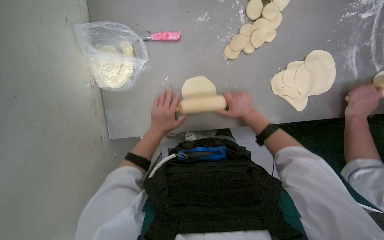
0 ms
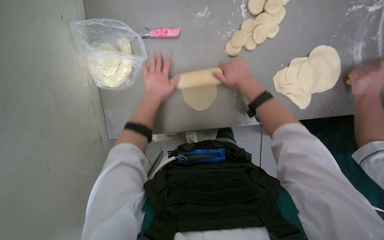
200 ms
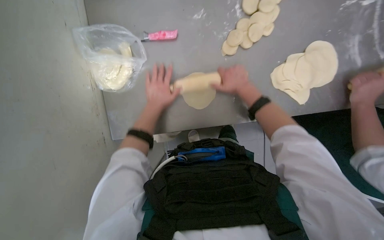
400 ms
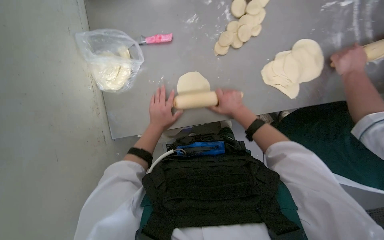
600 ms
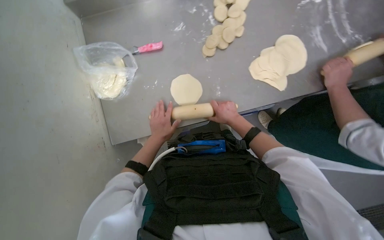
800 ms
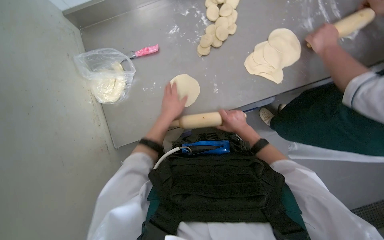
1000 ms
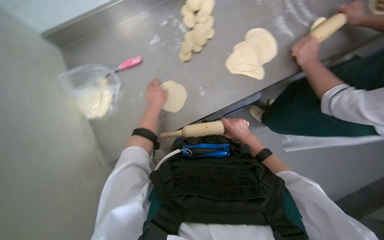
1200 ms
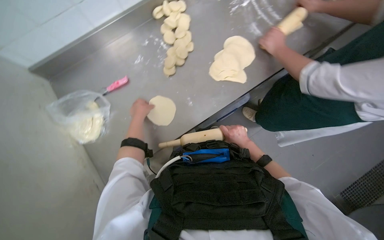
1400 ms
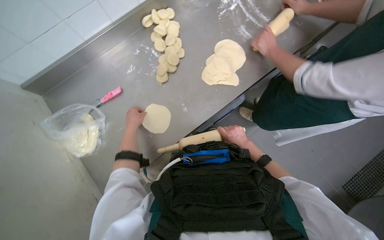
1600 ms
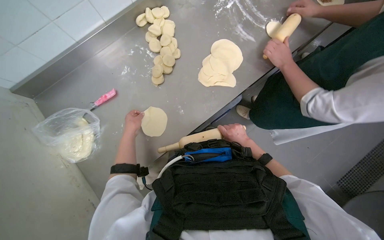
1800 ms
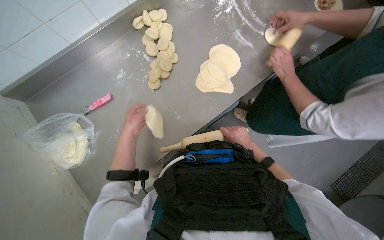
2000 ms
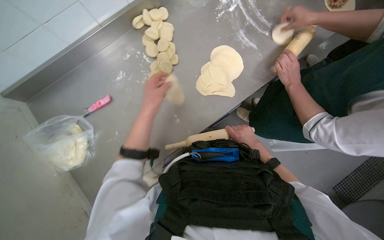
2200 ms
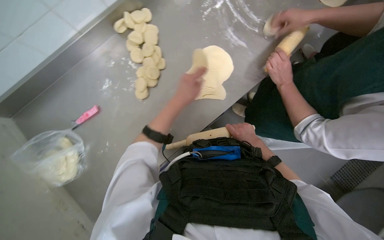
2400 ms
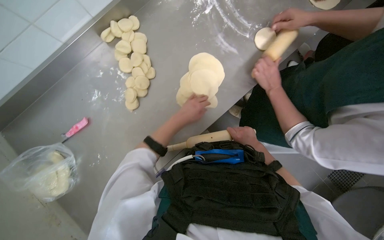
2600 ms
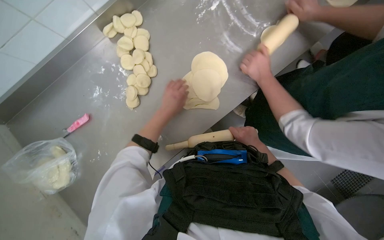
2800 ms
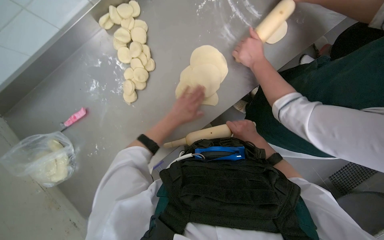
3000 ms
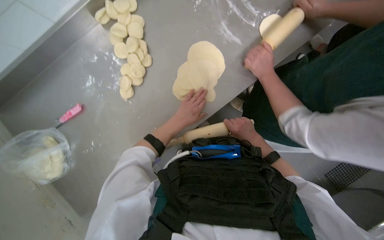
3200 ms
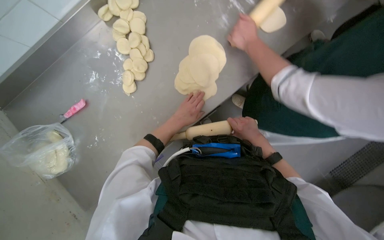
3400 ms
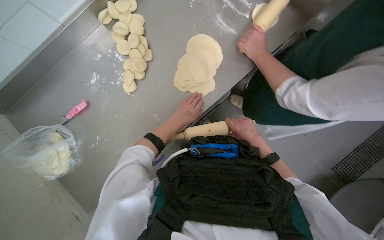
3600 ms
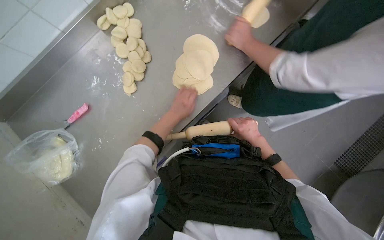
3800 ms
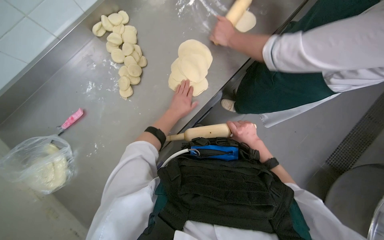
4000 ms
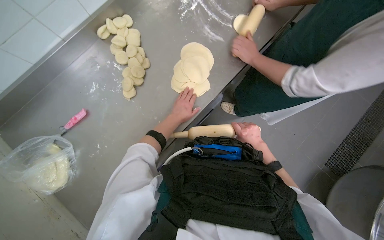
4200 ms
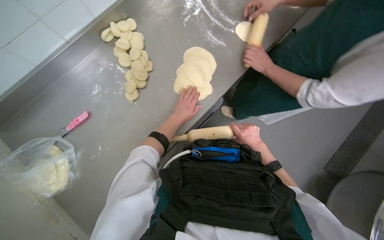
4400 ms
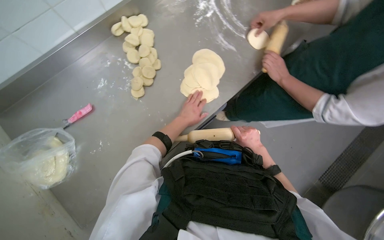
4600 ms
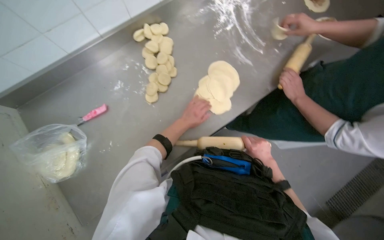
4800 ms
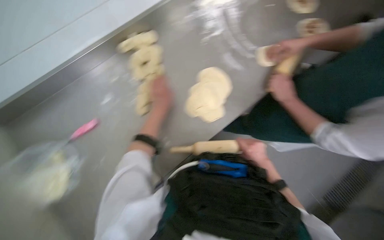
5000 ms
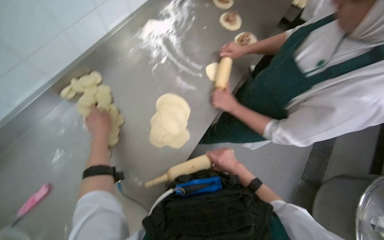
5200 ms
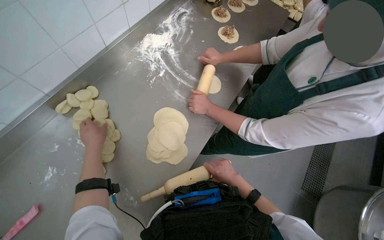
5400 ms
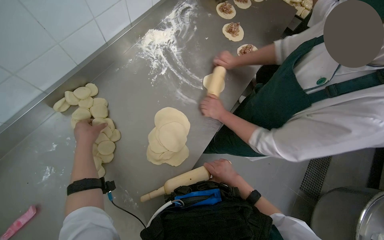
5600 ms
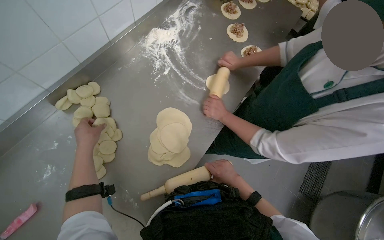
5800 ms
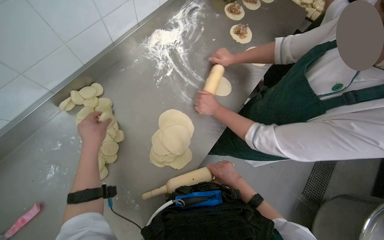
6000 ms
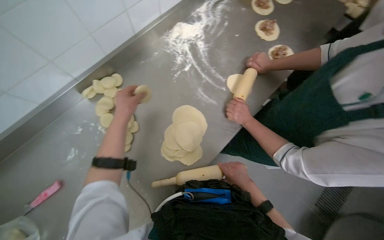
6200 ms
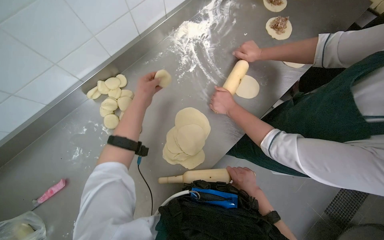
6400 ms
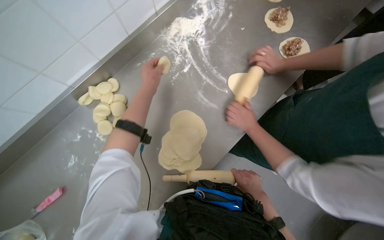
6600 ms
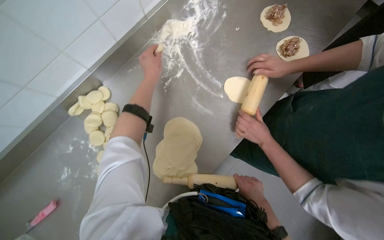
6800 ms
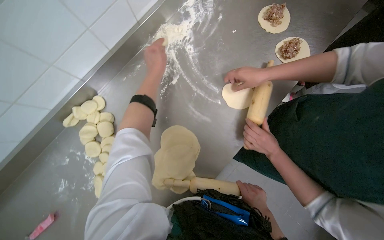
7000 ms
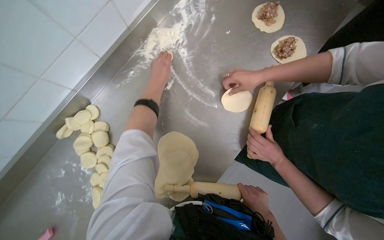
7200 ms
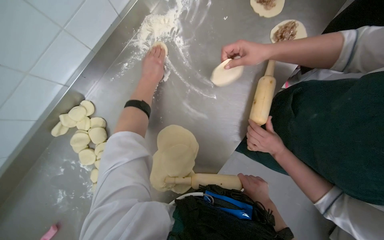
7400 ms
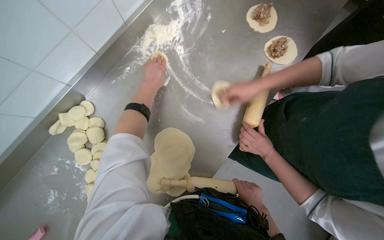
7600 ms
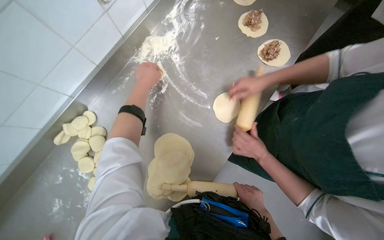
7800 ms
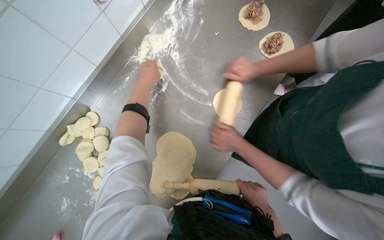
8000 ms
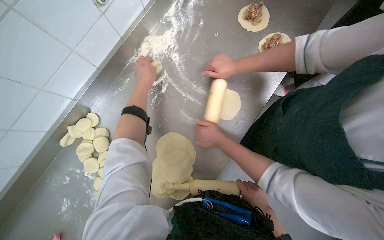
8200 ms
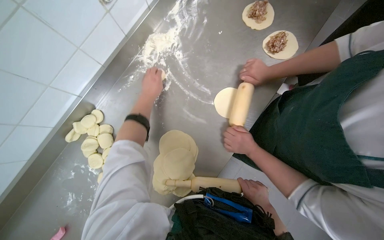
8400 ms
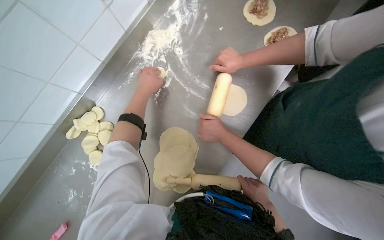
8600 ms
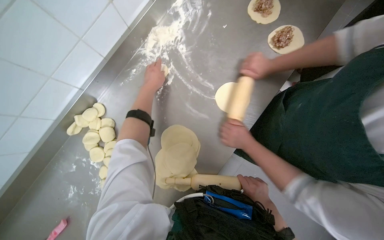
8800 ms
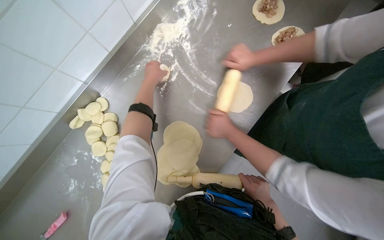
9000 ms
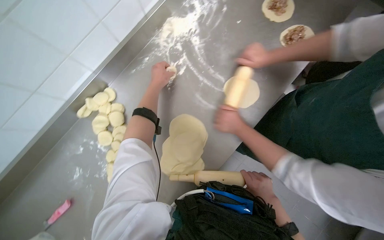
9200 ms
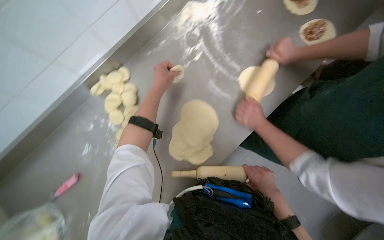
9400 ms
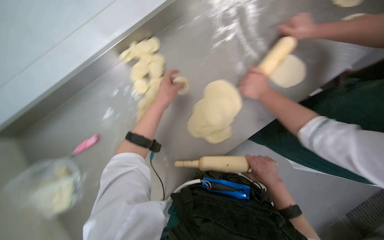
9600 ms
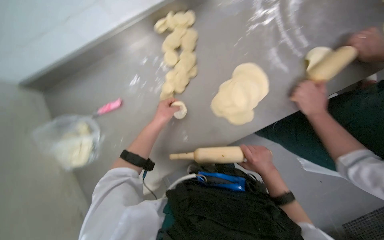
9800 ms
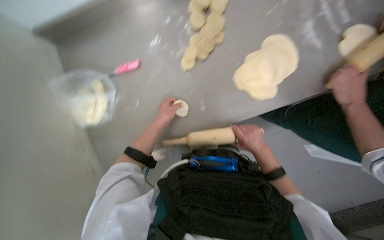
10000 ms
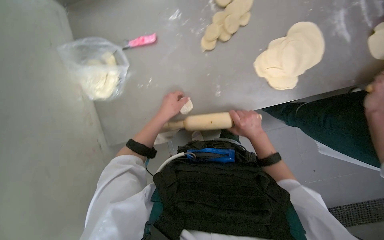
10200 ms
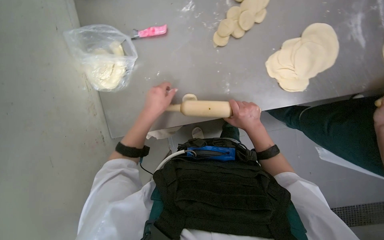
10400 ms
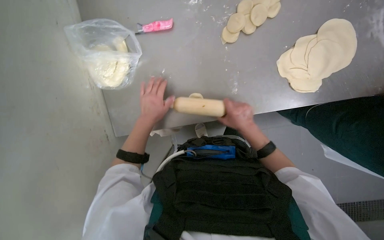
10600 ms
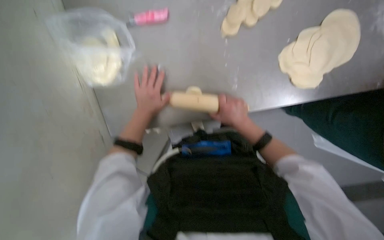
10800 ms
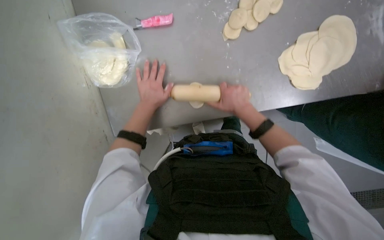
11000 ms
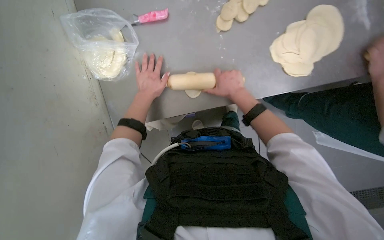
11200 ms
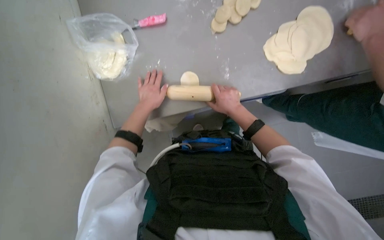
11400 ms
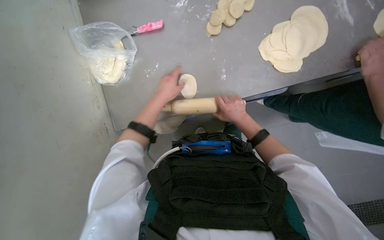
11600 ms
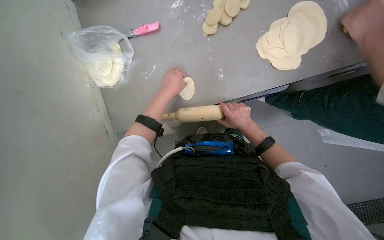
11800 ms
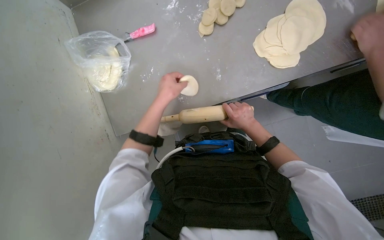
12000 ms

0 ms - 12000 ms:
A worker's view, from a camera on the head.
Job: preparing food.
The whole recording: Rolling dough pieces with rolling pin. The worker rolls small pieces of dough into flat circles using a rolling pin on a metal counter.
0 ms - 1600 ms: The view tilts some 15 degrees upward. The scene rotates counterclockwise by about 35 degrees.
1600 ms - 3000 ms: The camera pitches downward, by about 15 degrees. The left hand shifts approximately 25 cm to the right.
3000 ms - 4400 ms: The hands make small movements and keep their place.
4400 ms - 6000 ms: The view tilts approximately 15 degrees upward. The left hand heads to the left, covering roughly 20 cm.
6000 ms - 7600 ms: The left hand moves up the picture and to the right, some 35 cm.
7600 ms - 9000 ms: The hands make small movements and keep their place.
9000 ms - 10400 ms: The camera travels some 40 cm. The wearer looks roughly 25 degrees further downward. The scene rotates clockwise by some 40 degrees.

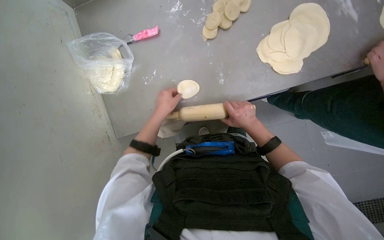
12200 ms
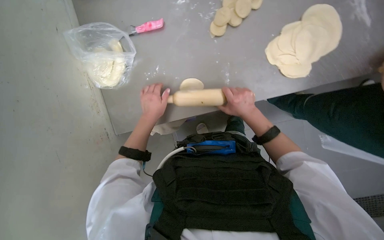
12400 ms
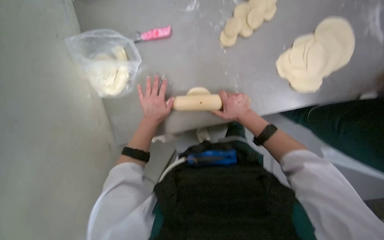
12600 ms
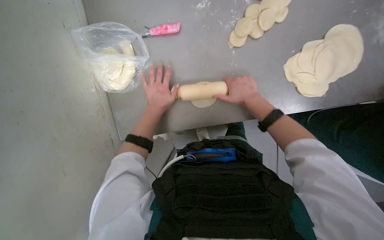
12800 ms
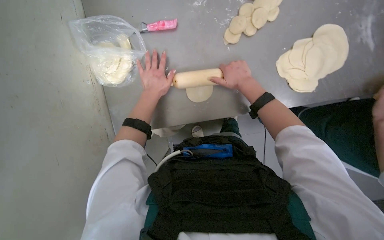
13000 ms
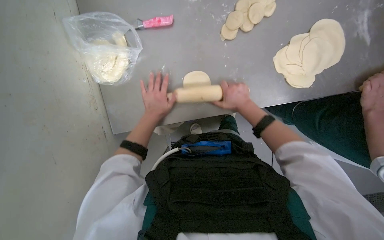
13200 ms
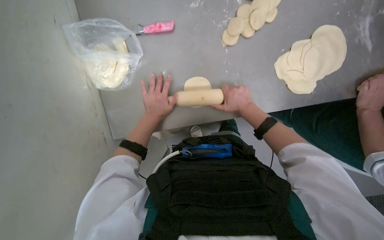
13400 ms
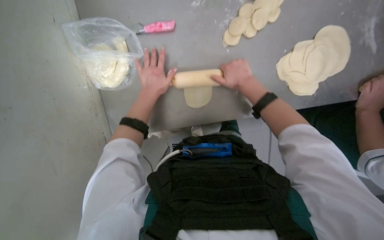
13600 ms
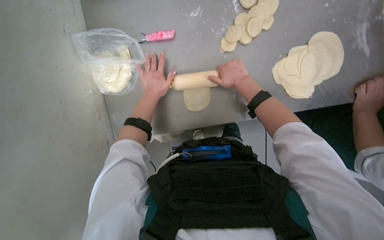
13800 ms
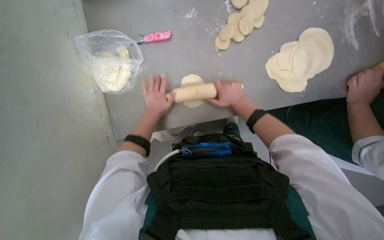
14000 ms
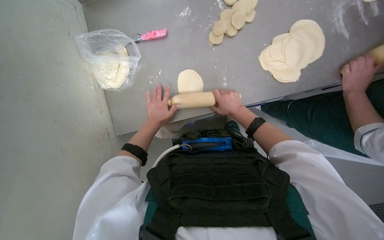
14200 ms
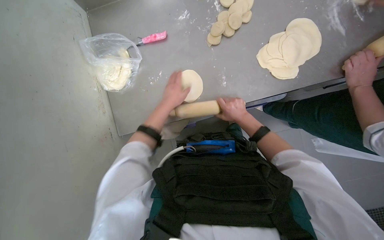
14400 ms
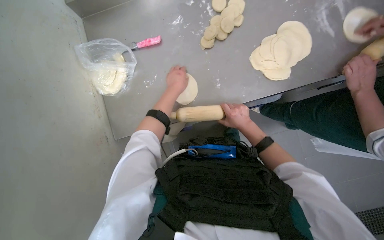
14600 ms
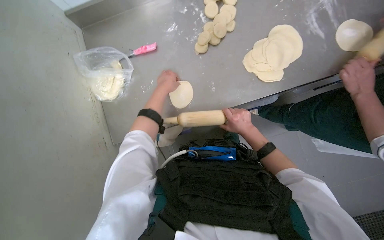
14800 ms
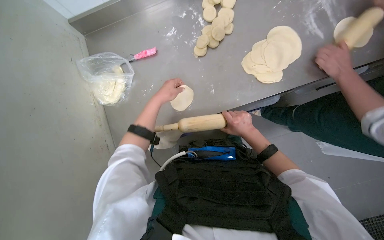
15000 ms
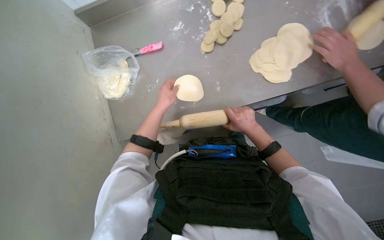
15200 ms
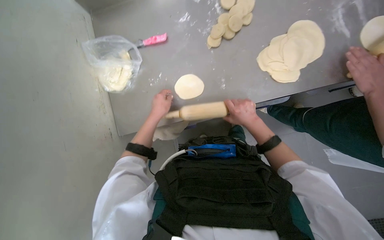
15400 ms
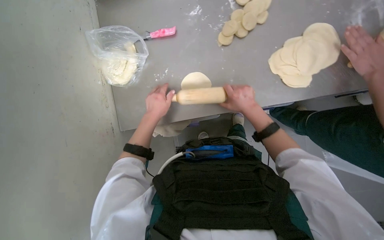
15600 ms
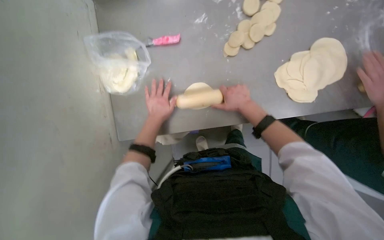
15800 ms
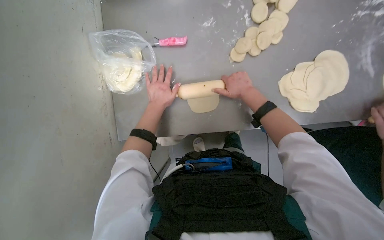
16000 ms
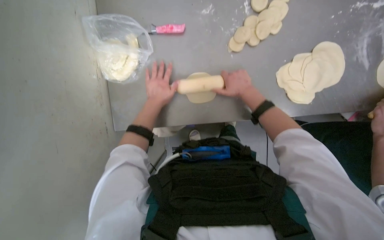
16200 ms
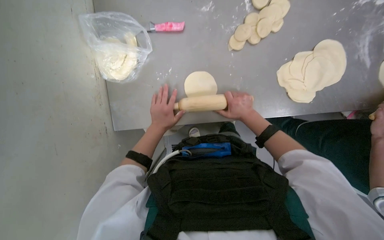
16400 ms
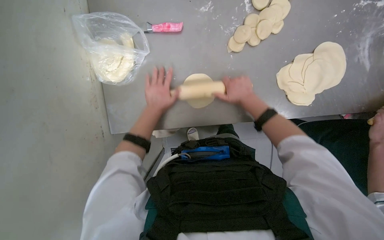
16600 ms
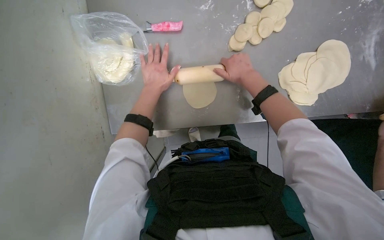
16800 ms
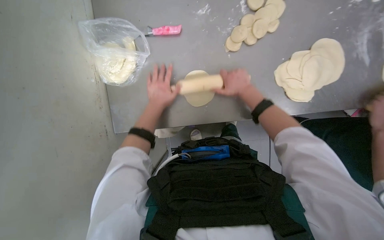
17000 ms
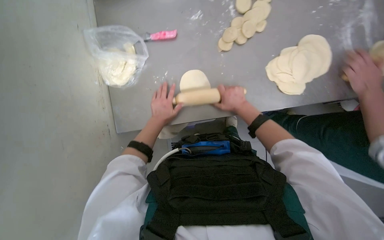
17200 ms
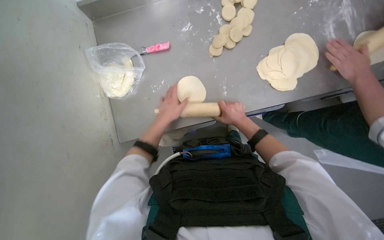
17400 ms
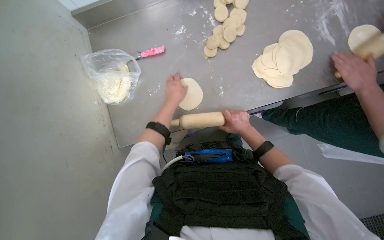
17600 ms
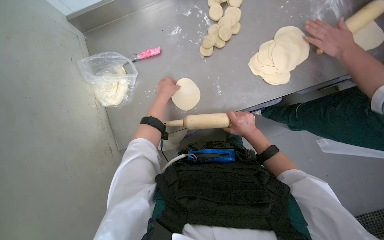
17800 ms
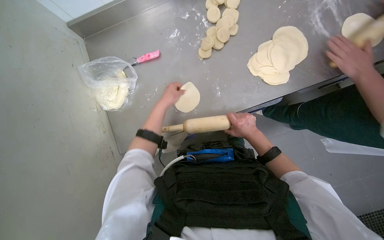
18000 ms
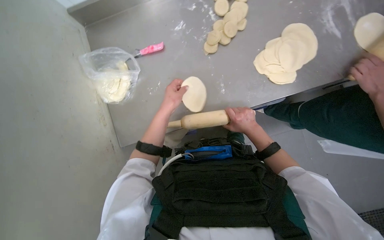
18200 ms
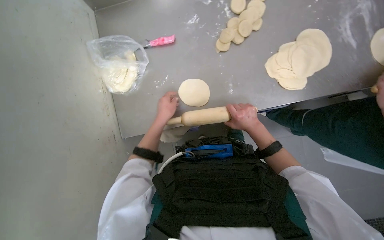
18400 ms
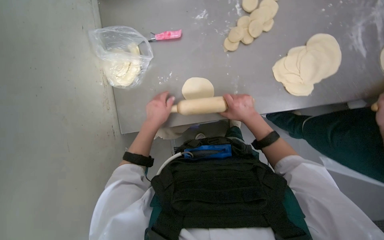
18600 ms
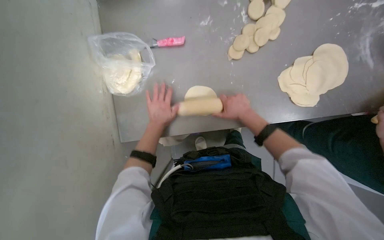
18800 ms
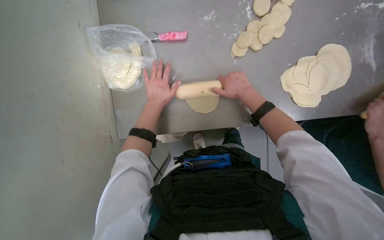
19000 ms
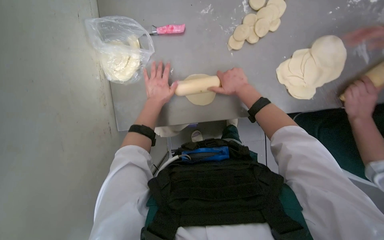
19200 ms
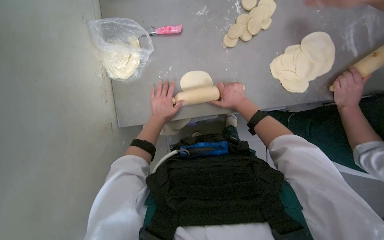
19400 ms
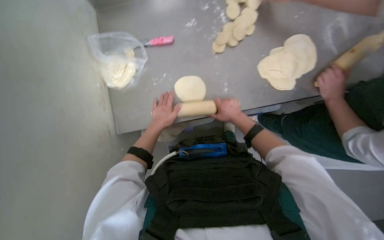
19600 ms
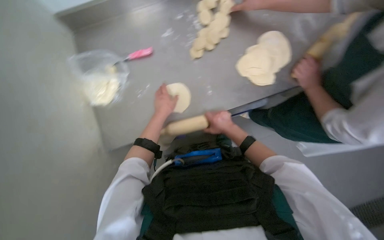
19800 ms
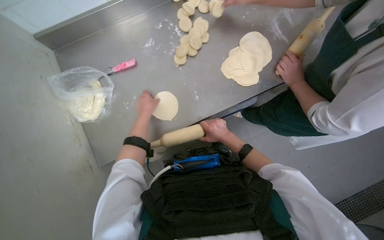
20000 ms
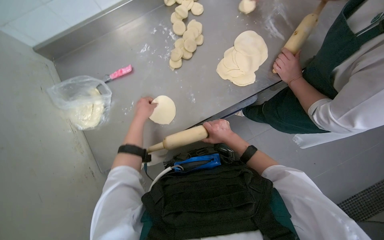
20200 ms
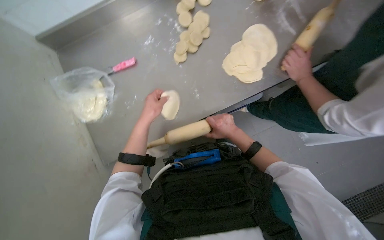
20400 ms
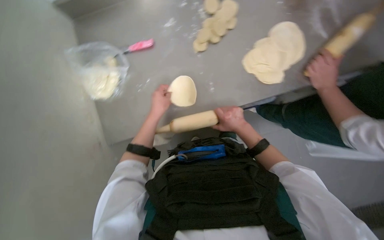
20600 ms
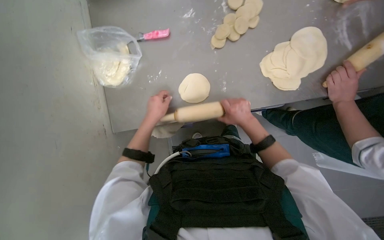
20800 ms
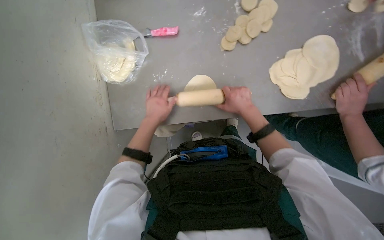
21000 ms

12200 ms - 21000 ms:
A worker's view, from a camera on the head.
Job: preparing food.
The whole recording: Rolling dough pieces with rolling pin. The worker rolls small pieces of dough into flat circles using a rolling pin on a metal counter.
12200 ms - 13600 ms: The left hand shifts approximately 10 cm up the picture. Meanwhile the right hand moves up and down the picture over roughly 15 cm, changing direction 2 times.
13600 ms - 15200 ms: The view tips upward by about 10 degrees. The right hand shifts about 25 cm down the picture and to the right. Meanwhile the left hand swings up and down the picture, about 15 cm each way, with 2 reversals.
15200 ms - 16600 ms: The right hand goes about 20 cm up the picture.
16600 ms - 18000 ms: The right hand is displaced down the picture by approximately 20 cm.
18000 ms - 19600 ms: The left hand travels down the picture by roughly 15 cm.
